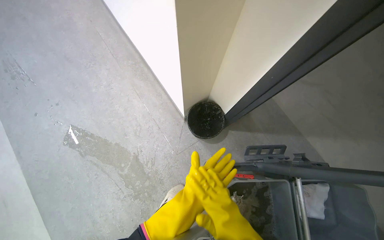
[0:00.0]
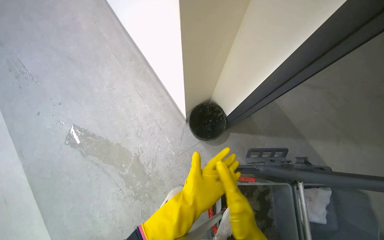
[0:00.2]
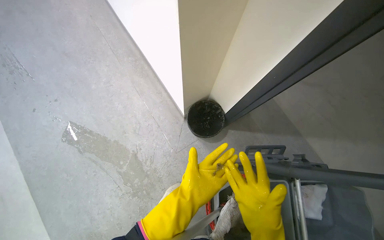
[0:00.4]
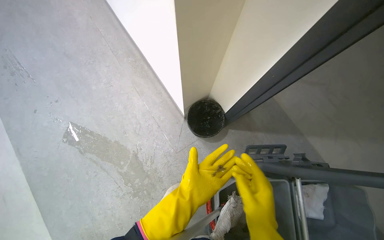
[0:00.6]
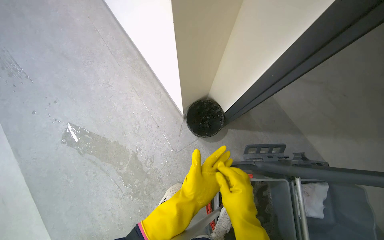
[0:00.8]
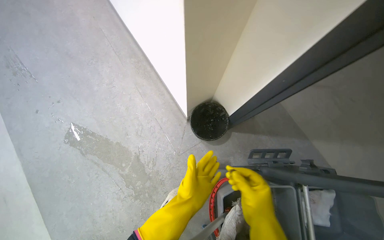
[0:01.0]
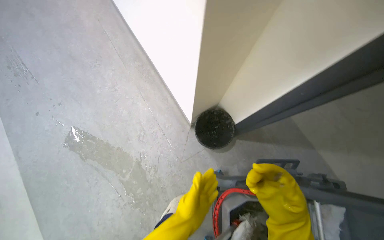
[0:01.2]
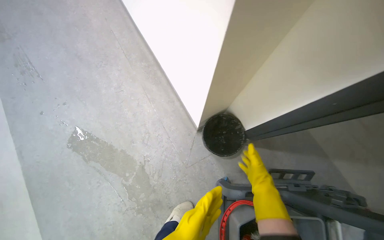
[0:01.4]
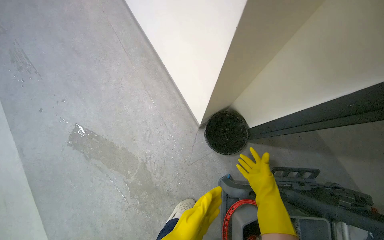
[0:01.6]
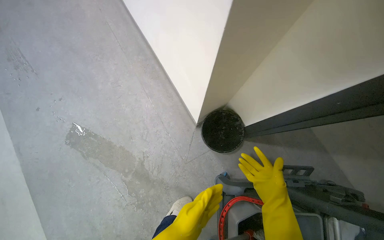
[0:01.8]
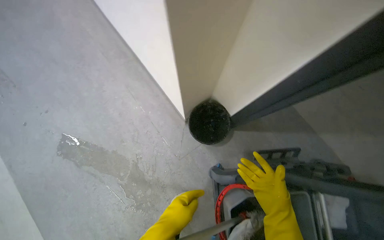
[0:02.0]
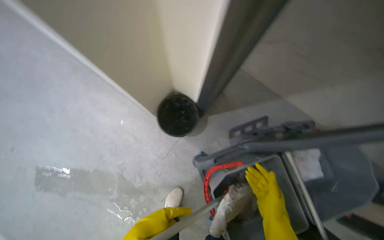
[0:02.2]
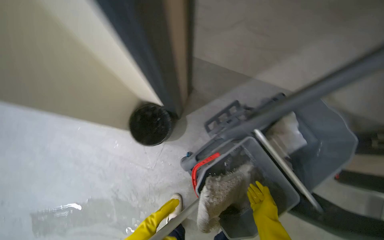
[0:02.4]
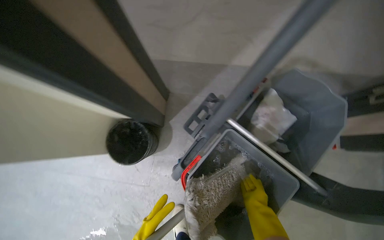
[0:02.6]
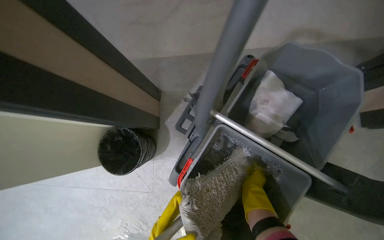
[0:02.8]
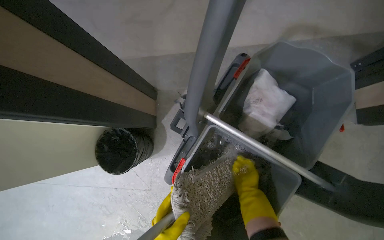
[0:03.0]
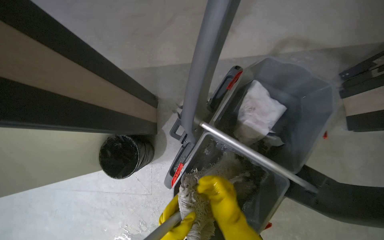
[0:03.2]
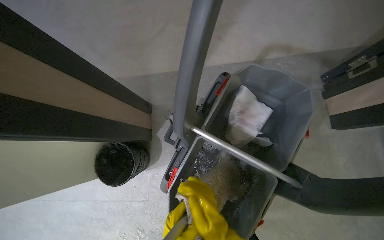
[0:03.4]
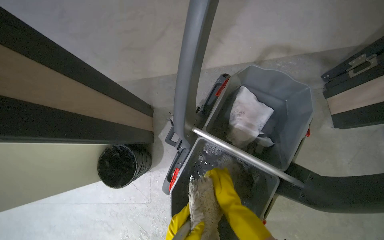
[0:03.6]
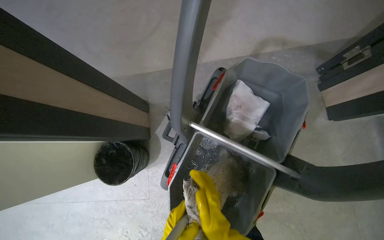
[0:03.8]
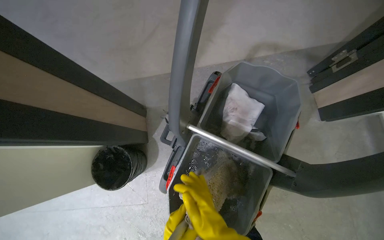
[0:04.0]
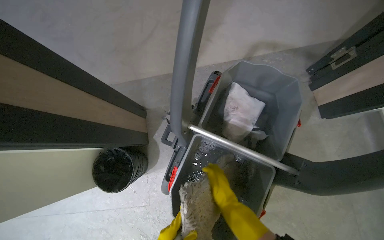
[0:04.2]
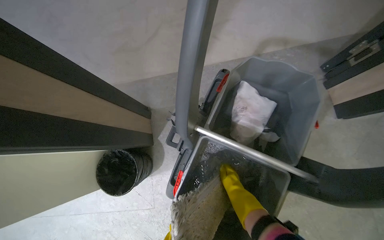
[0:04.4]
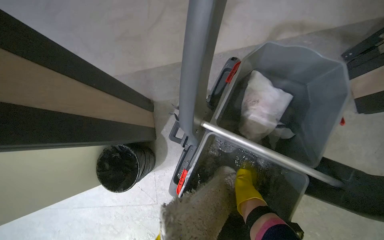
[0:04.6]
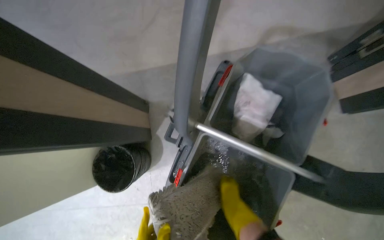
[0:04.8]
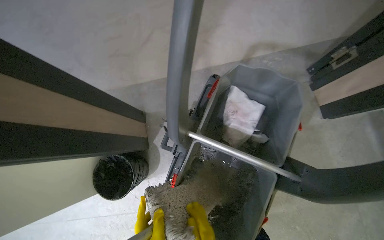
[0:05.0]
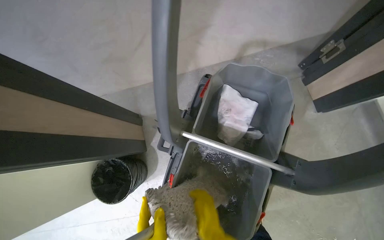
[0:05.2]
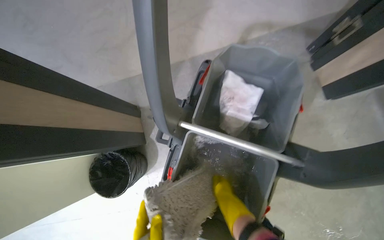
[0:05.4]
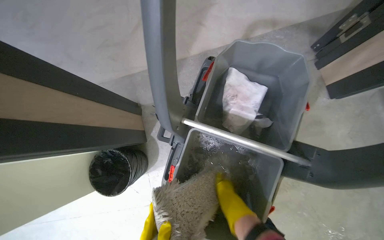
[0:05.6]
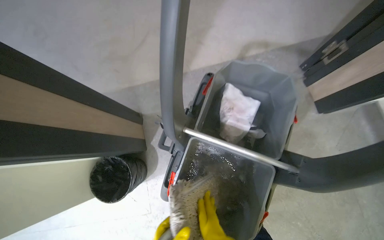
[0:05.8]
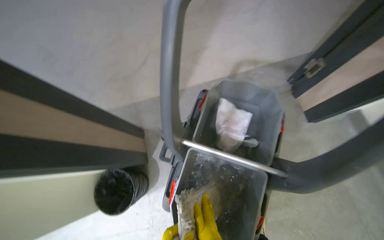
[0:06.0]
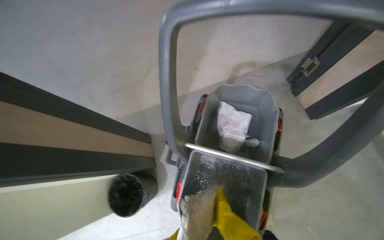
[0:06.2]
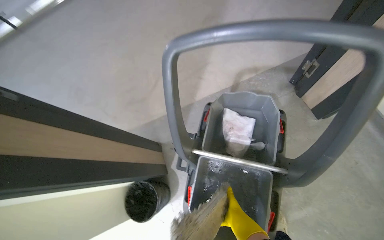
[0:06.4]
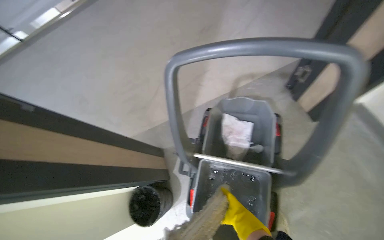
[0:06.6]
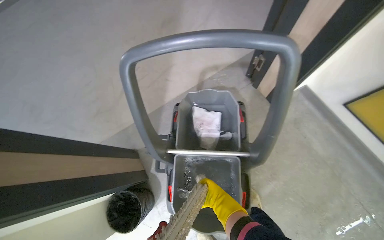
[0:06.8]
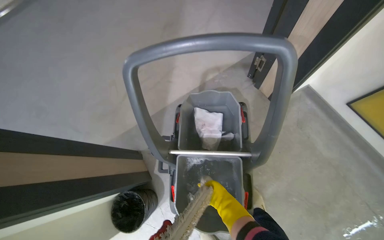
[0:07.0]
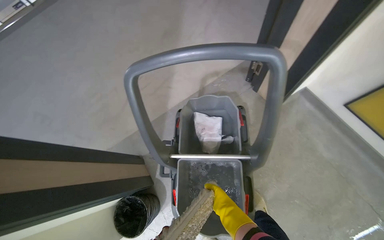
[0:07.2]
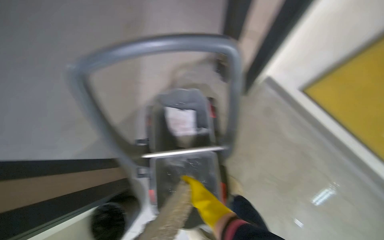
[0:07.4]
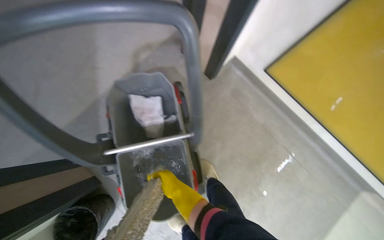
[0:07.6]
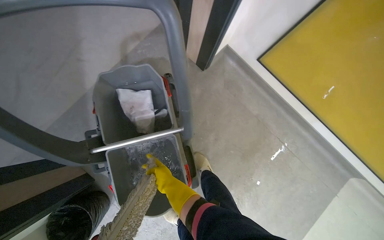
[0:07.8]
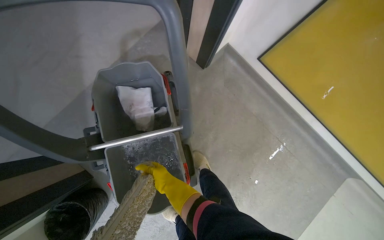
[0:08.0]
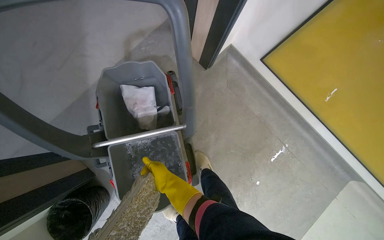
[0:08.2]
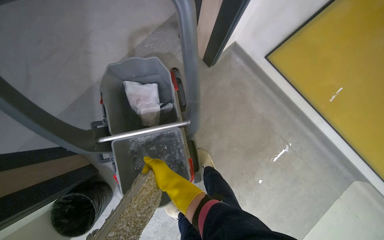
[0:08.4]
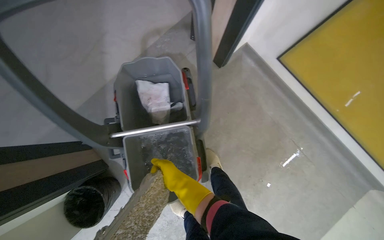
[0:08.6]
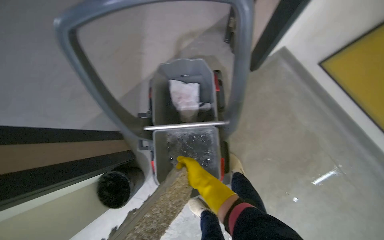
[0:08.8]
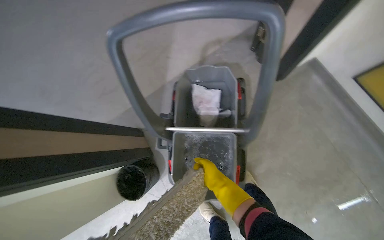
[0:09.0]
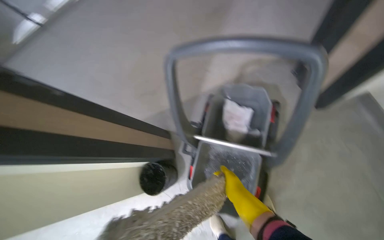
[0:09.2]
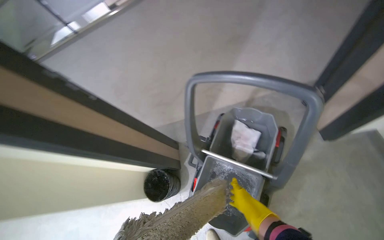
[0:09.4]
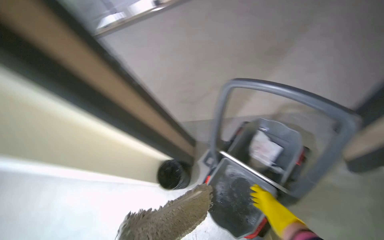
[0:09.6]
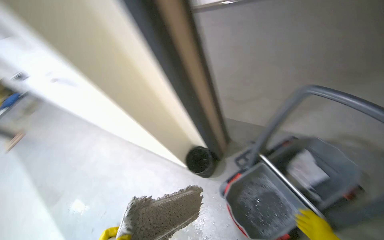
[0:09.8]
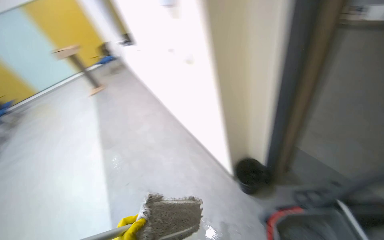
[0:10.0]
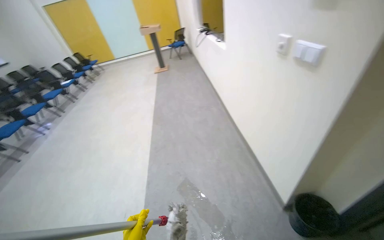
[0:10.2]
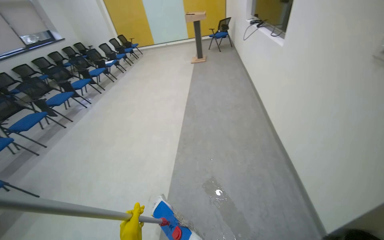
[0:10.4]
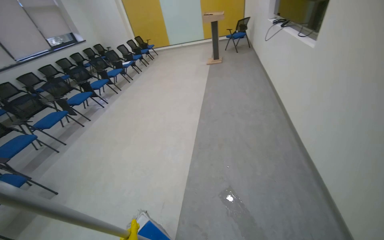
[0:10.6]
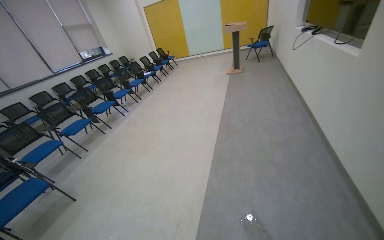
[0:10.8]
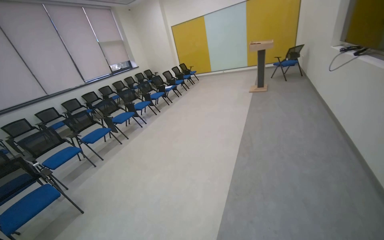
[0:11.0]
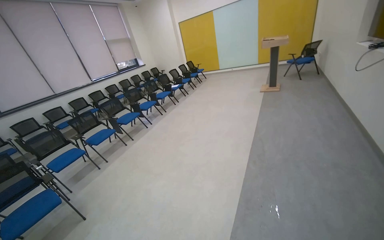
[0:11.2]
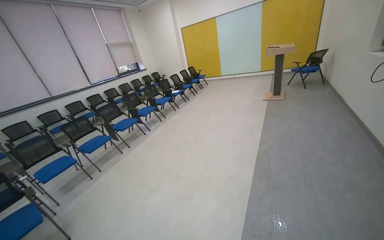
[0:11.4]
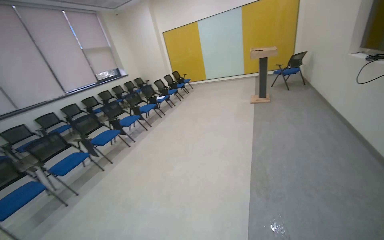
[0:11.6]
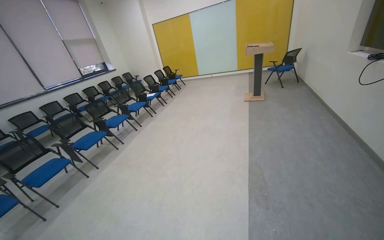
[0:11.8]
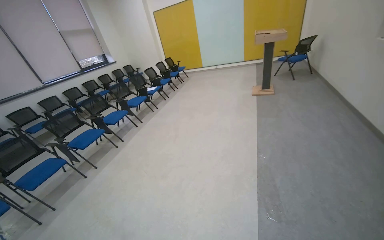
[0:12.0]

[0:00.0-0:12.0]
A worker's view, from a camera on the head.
Job: mopping floor.
The whole recording: Mopping floor around chairs. The worker mops the floor around the chairs and picks up small pieces of trash.
0:01.6 to 0:03.0: The wearer moves about 60 cm. The scene rotates counterclockwise by roughly 60 degrees.
0:03.0 to 0:04.4: The right hand swings nearer and farther, some 20 cm each way, with 3 reversals.
0:06.0 to 0:07.6: The wearer looks about 35 degrees further to the right.
0:07.6 to 0:09.0: The wearer looks some 20 degrees further to the left.
0:09.0 to 0:10.4: The wearer moves some 70 cm. The wearer looks roughly 90 degrees further to the left.
0:10.4 to 0:12.0: The camera is carried some 1.5 m.

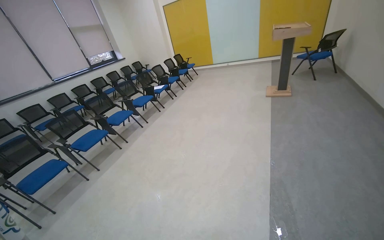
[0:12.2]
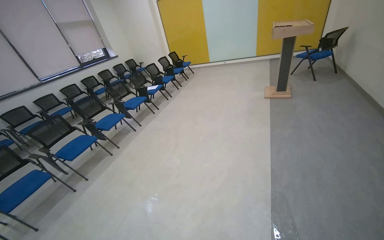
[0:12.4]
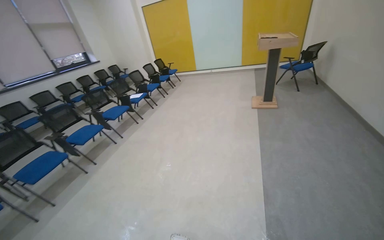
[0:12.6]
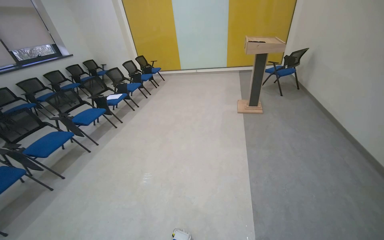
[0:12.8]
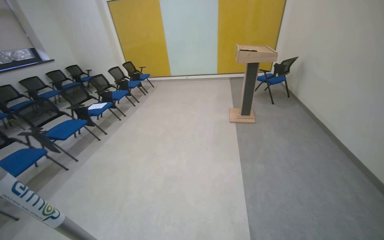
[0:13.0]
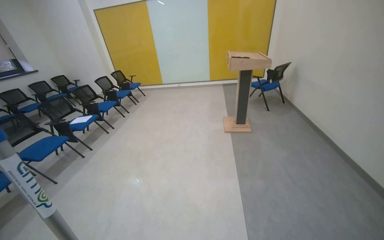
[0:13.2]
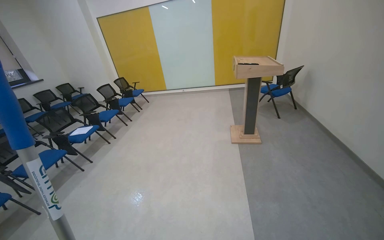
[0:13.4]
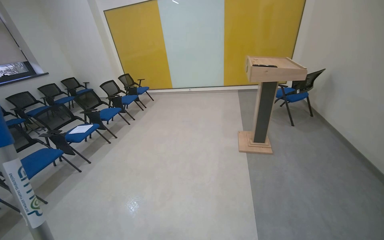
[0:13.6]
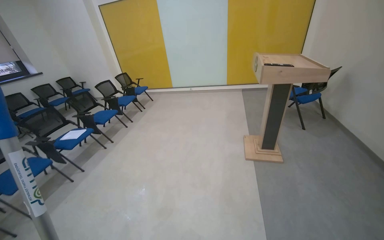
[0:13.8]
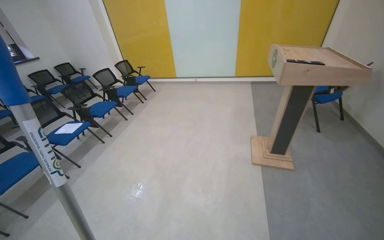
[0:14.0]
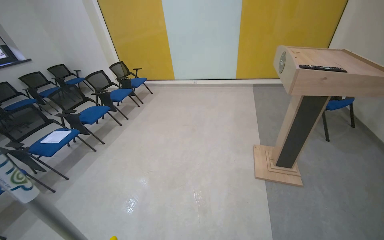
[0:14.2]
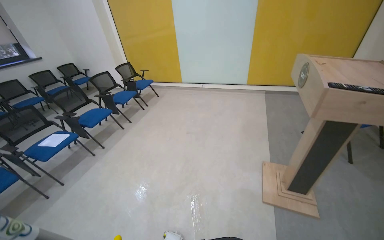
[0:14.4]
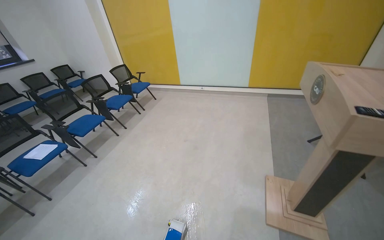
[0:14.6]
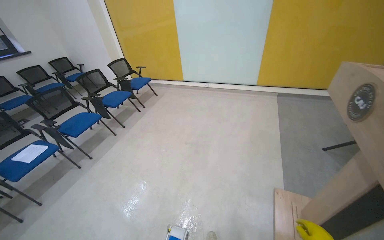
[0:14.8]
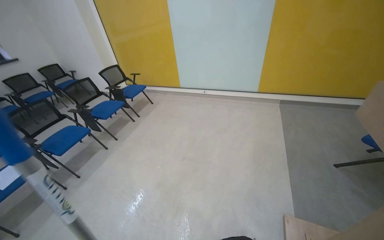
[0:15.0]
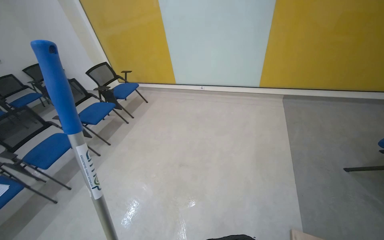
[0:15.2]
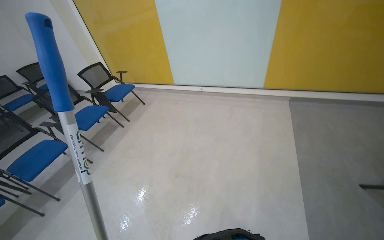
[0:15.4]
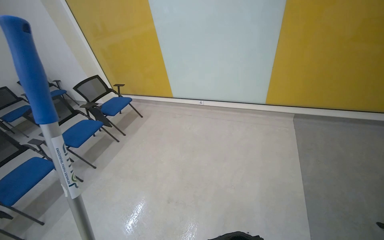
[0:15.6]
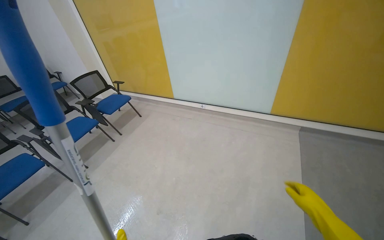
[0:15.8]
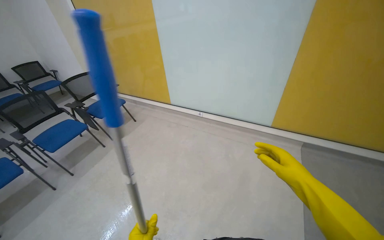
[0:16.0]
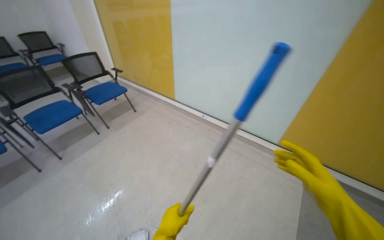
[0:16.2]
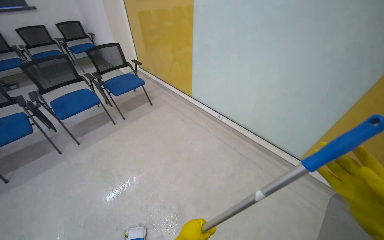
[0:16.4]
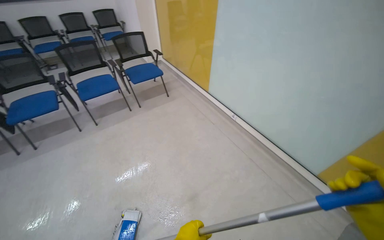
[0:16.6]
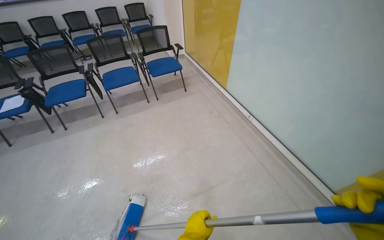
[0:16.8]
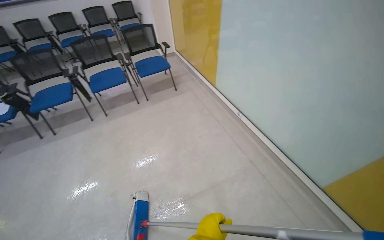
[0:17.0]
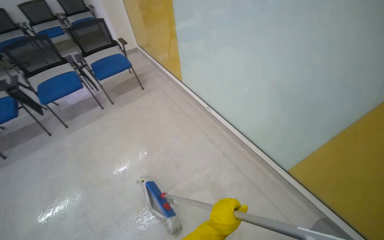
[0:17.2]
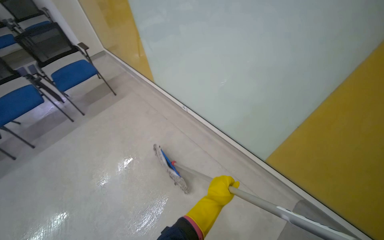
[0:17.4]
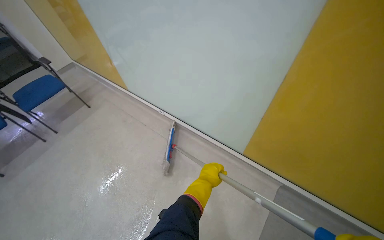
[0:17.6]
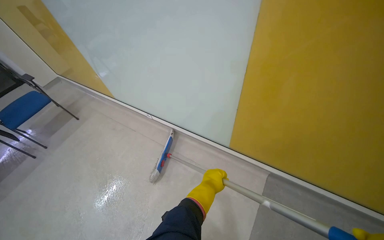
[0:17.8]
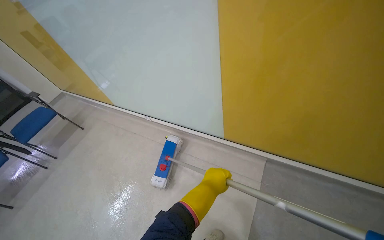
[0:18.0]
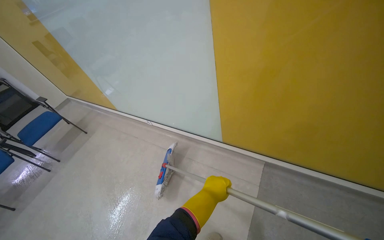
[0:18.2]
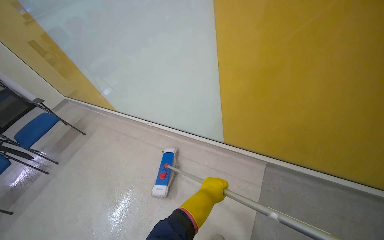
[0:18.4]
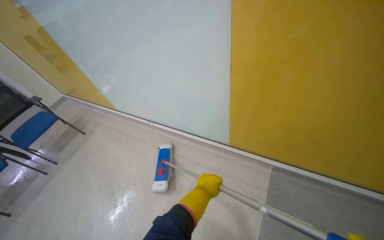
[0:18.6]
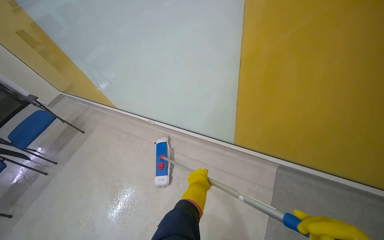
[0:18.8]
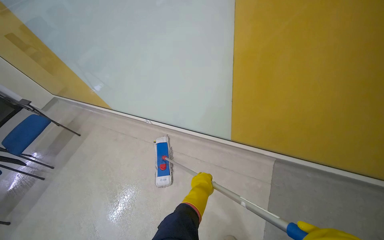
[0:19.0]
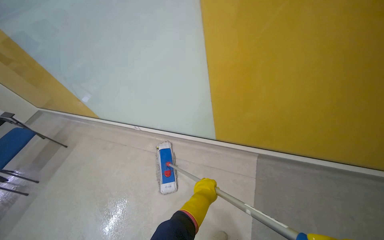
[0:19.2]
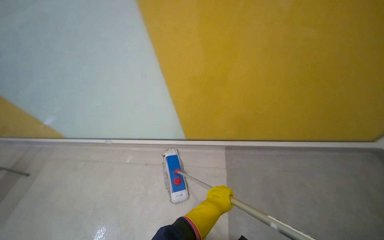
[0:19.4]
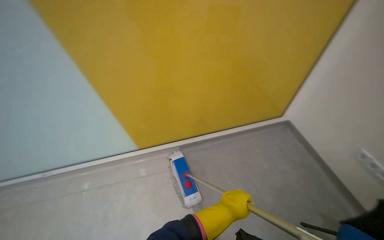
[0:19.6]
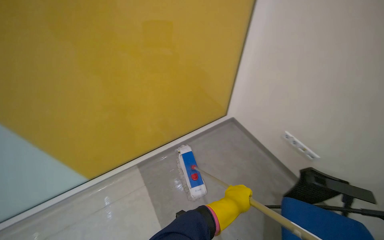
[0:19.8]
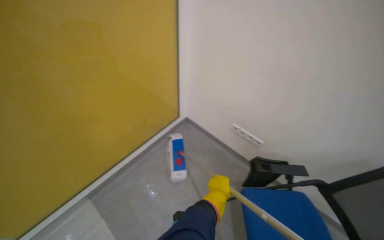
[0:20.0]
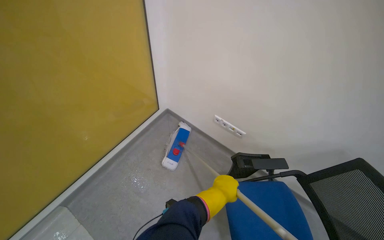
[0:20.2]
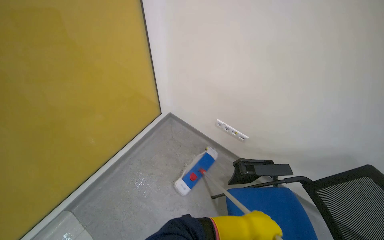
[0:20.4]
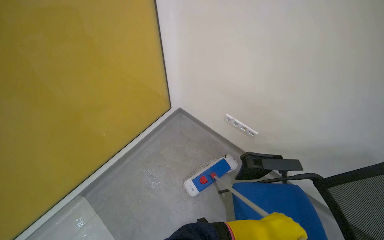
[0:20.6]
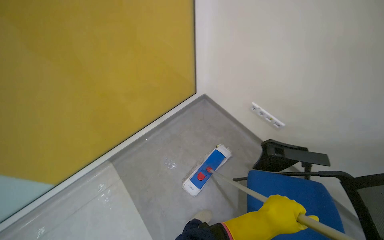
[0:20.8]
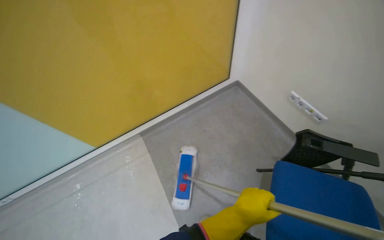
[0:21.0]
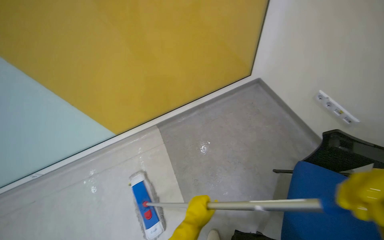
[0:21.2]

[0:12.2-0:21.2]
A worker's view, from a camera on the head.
Job: mopping floor.
The whole recording: Mopping floor around chairs. The worker mops the floor around the chairs and picks up small pieces of trash.
0:12.2 to 0:13.8: The camera is carried about 1.5 m.
0:13.8 to 0:15.2: The head travels approximately 1.5 m.
0:15.2 to 0:16.6: The wearer moves roughly 1 m. The head turns to the left by roughly 35 degrees.
0:16.6 to 0:18.2: The camera is carried to the right, approximately 70 cm. The scene turns approximately 30 degrees counterclockwise in the picture.
0:19.8 to 0:21.2: The wearer looks roughly 15 degrees further downward.
